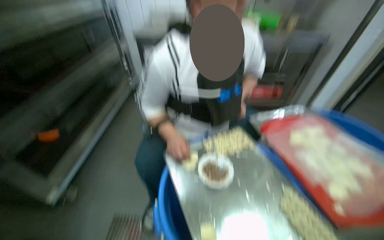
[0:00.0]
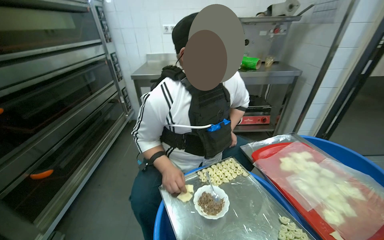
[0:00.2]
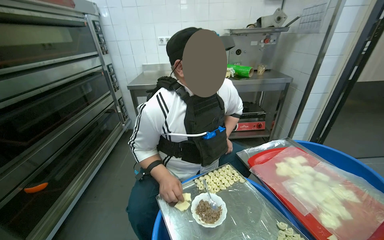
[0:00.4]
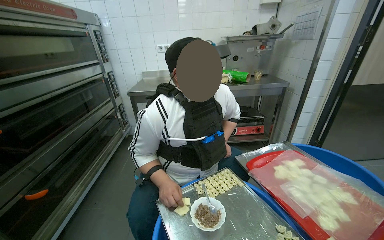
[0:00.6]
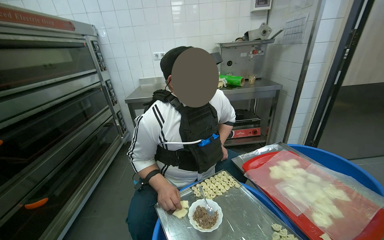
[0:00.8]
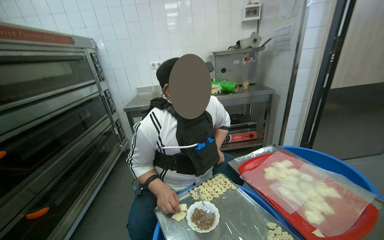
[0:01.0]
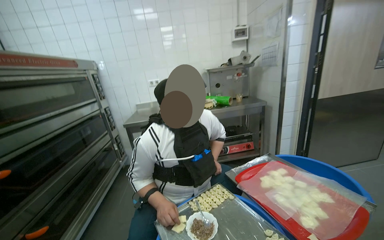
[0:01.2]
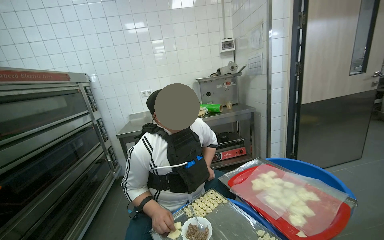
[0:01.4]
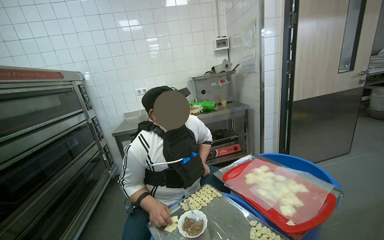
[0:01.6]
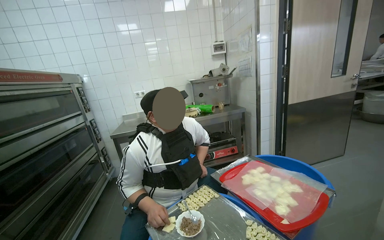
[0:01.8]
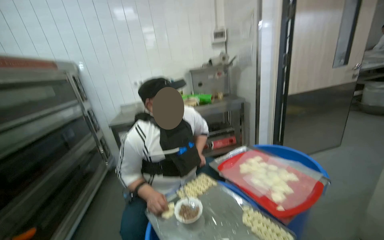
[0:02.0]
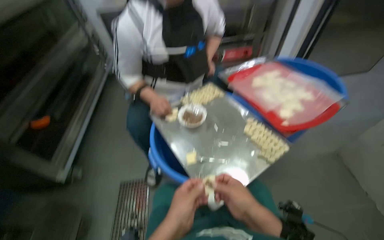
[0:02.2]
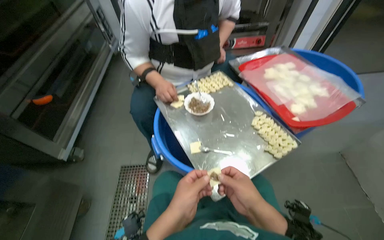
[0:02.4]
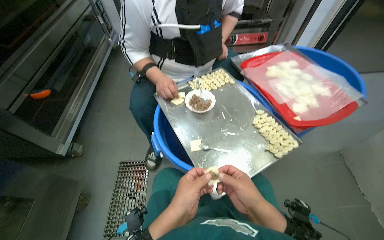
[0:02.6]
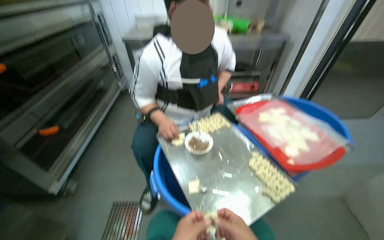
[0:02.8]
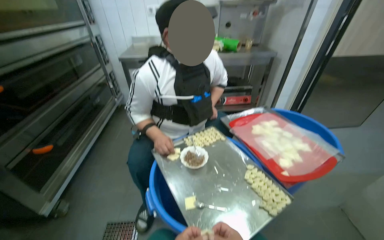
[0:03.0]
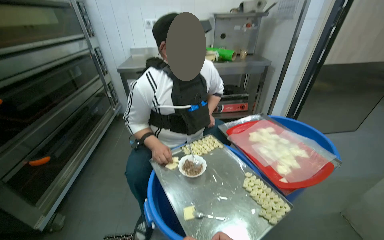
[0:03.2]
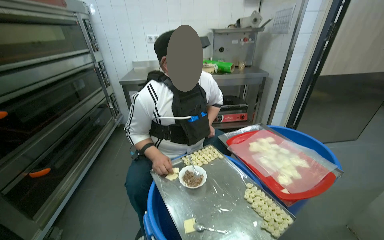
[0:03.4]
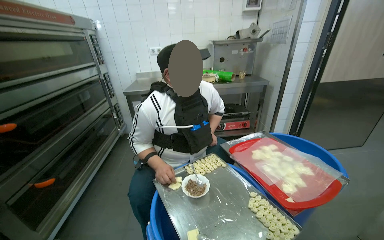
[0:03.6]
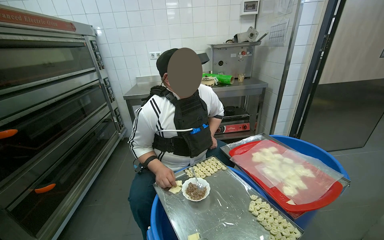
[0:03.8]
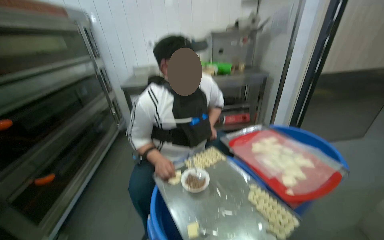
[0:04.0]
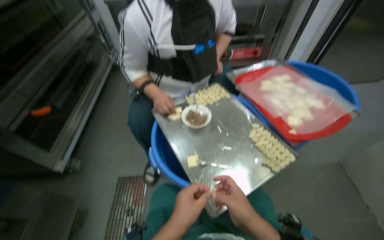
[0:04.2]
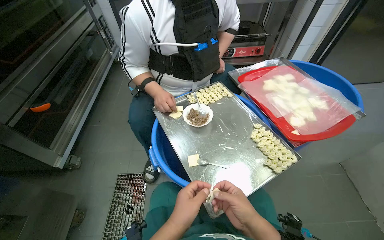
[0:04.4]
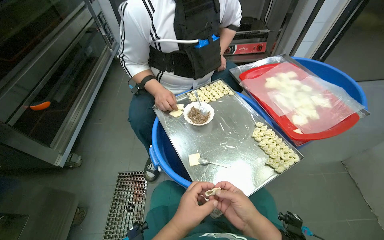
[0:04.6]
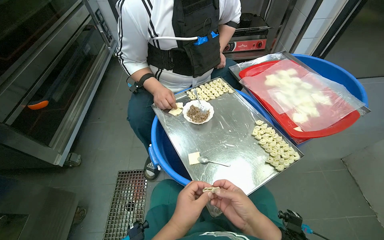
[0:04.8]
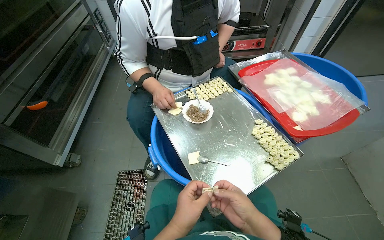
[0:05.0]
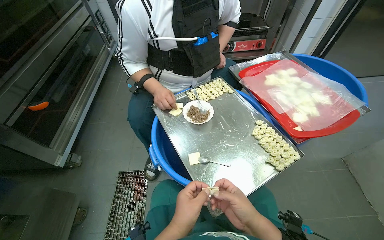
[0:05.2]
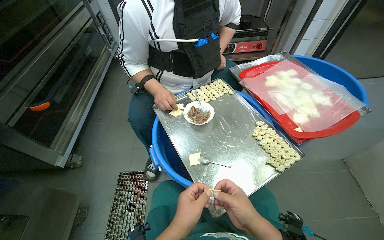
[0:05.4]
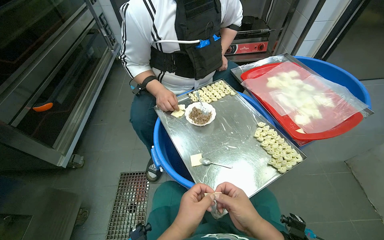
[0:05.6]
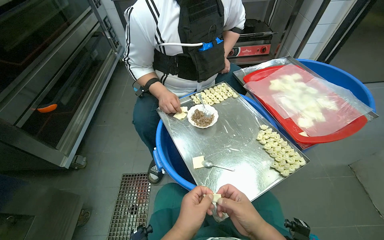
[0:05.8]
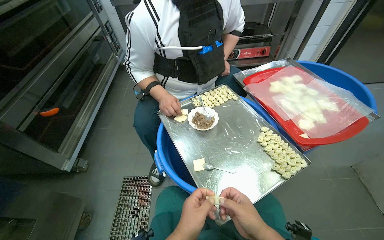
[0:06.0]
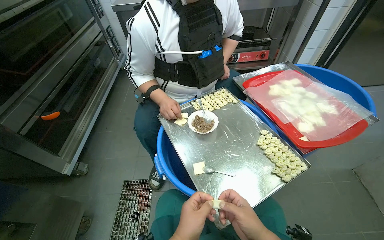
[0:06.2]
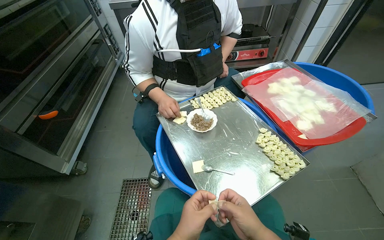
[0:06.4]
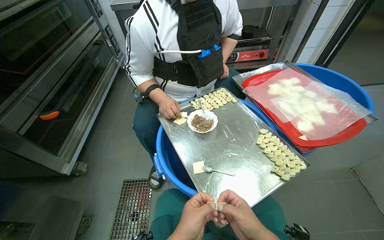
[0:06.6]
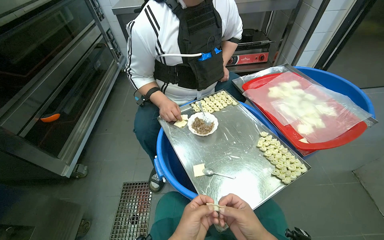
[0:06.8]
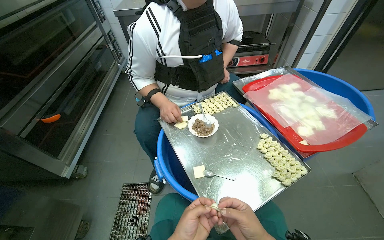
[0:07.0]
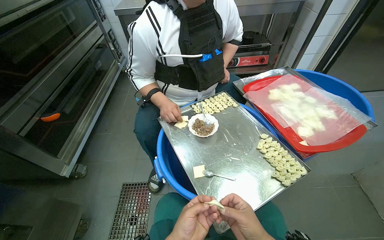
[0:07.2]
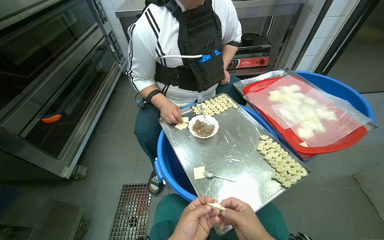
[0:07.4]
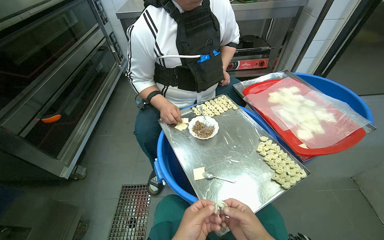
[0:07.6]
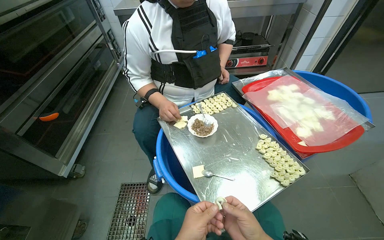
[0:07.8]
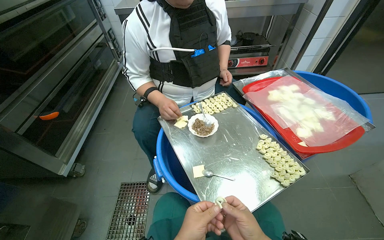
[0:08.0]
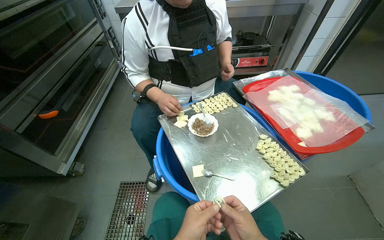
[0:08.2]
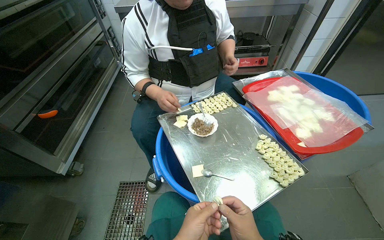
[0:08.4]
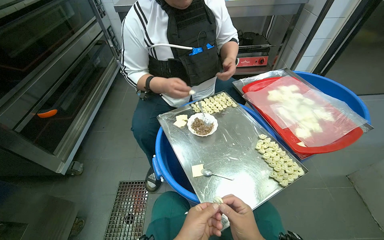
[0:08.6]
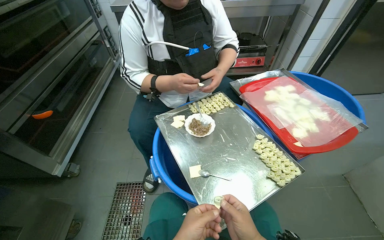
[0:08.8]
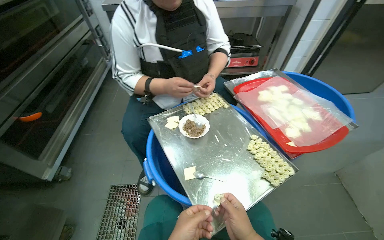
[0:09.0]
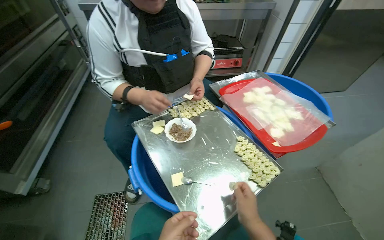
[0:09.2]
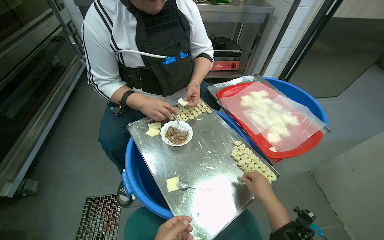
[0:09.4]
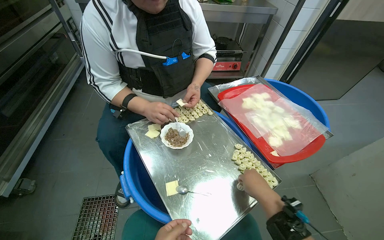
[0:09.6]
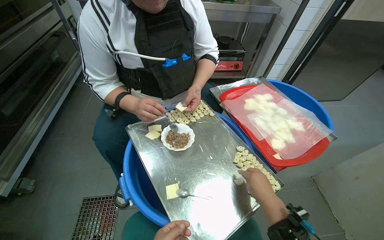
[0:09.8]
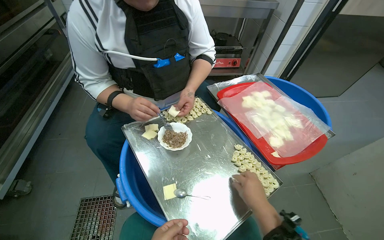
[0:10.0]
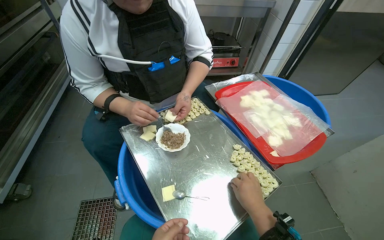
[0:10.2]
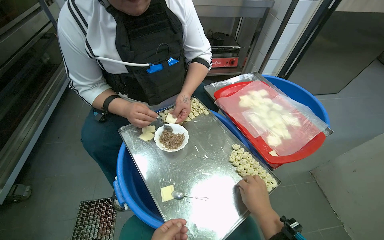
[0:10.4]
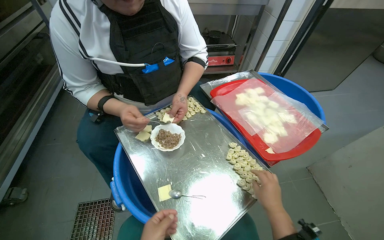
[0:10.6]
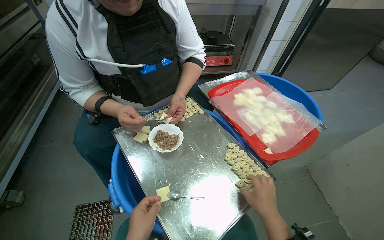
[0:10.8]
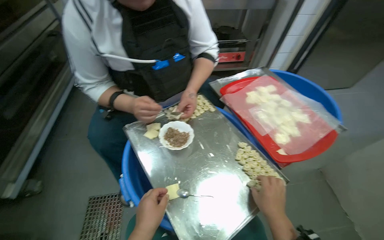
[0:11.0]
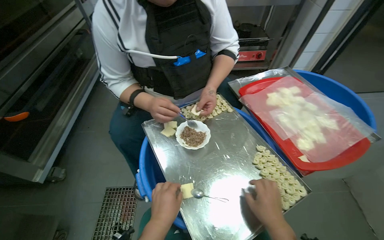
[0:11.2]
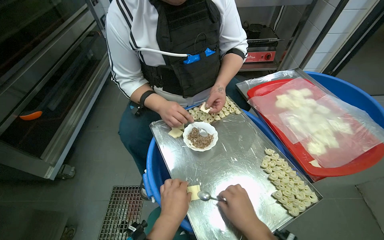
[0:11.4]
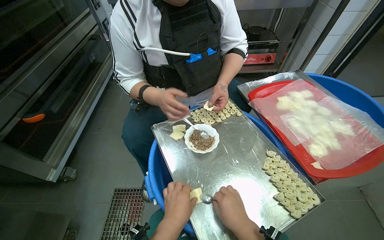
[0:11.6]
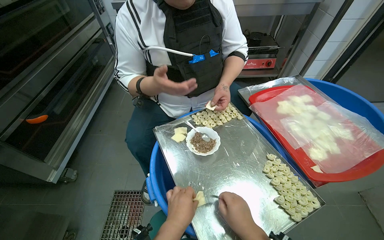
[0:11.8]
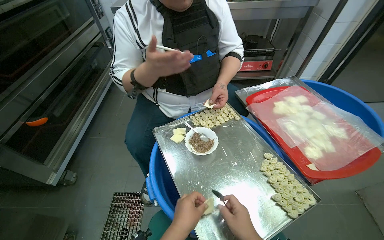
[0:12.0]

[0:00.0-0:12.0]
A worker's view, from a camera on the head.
Job: preparing food.
The whole recording: Making dumplings. The worker continues making dumplings by filling dough with ingredients and shaping them.
0:00.0 to 0:01.6: The wearer looks approximately 30 degrees further upward.
0:01.6 to 0:03.0: The wearer looks approximately 15 degrees further upward.
0:03.0 to 0:04.4: The view tips downward by some 15 degrees.

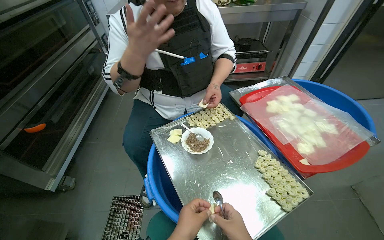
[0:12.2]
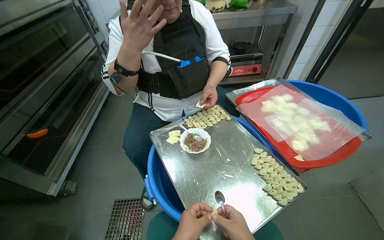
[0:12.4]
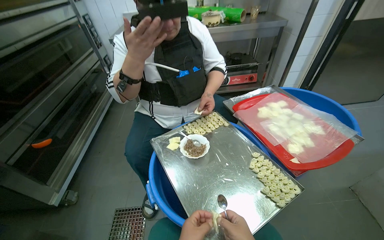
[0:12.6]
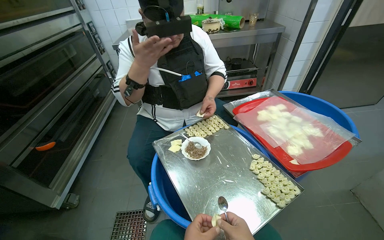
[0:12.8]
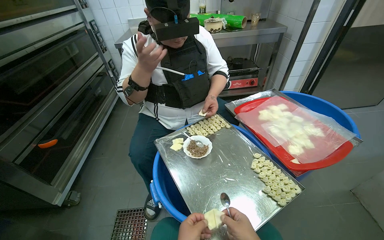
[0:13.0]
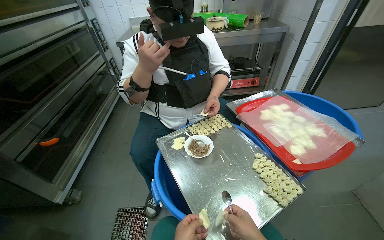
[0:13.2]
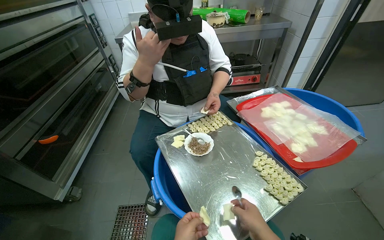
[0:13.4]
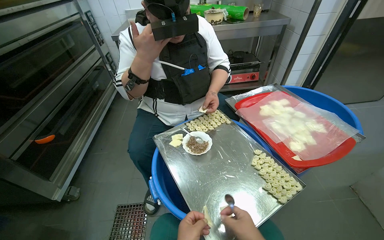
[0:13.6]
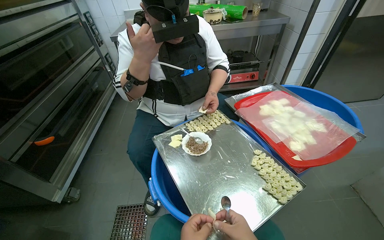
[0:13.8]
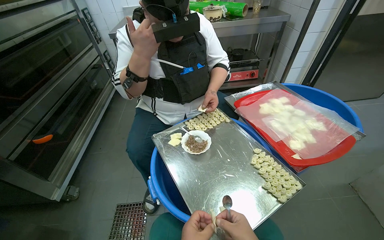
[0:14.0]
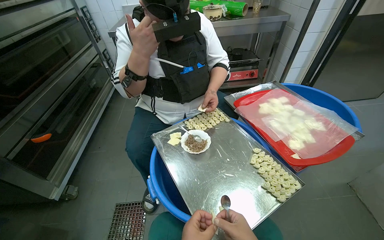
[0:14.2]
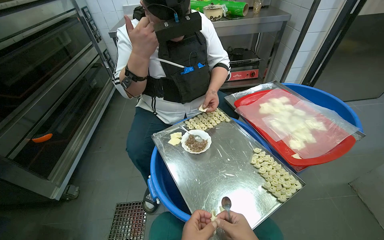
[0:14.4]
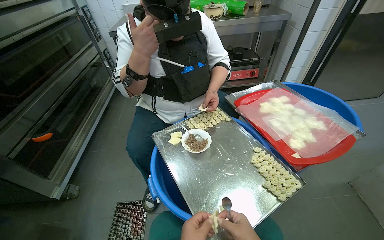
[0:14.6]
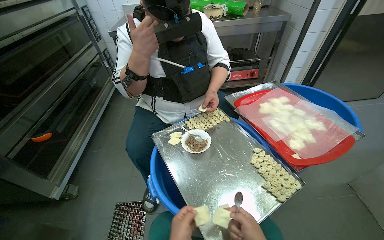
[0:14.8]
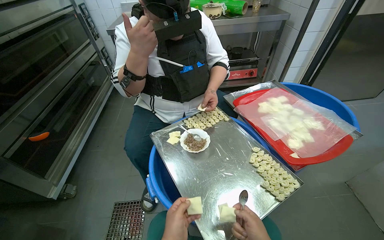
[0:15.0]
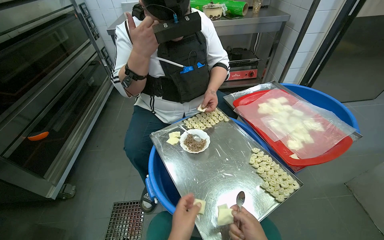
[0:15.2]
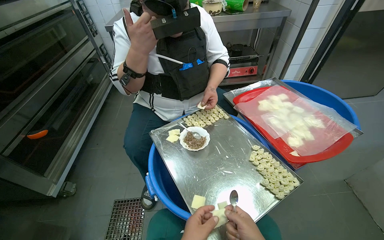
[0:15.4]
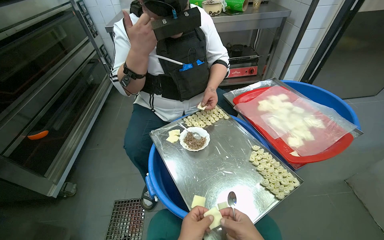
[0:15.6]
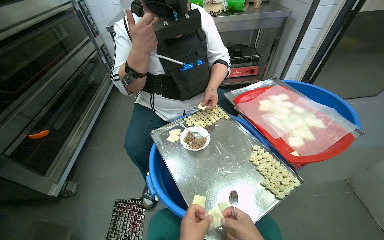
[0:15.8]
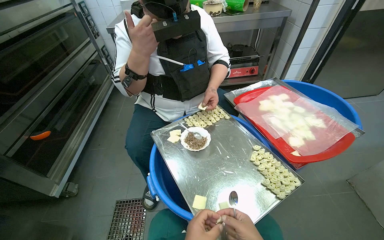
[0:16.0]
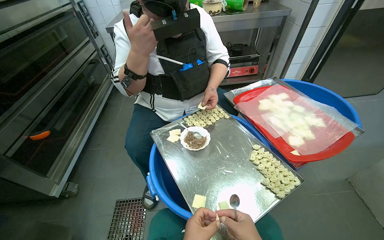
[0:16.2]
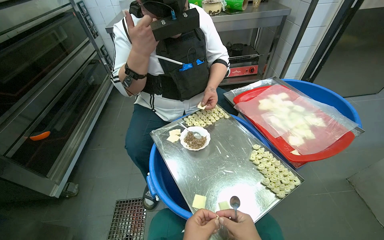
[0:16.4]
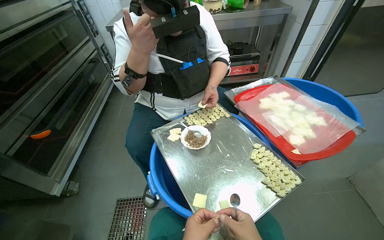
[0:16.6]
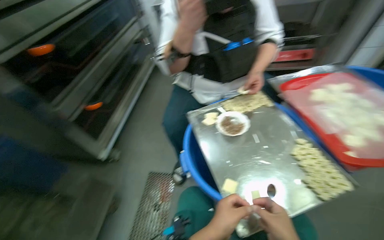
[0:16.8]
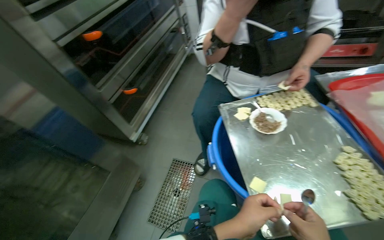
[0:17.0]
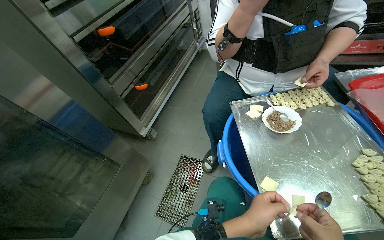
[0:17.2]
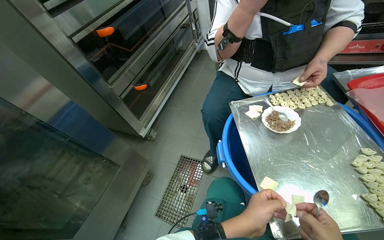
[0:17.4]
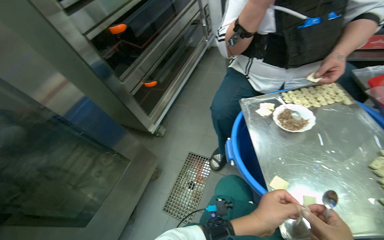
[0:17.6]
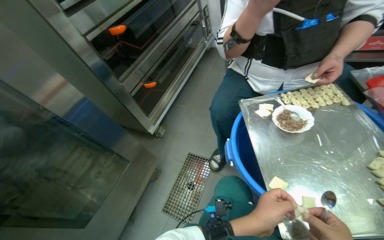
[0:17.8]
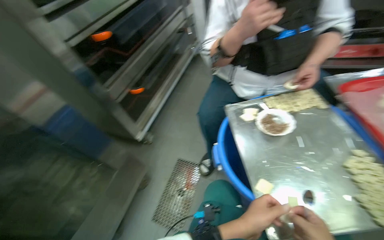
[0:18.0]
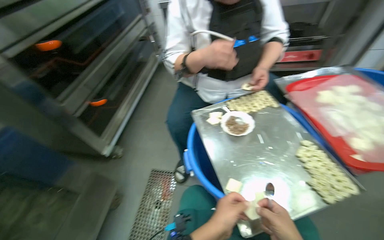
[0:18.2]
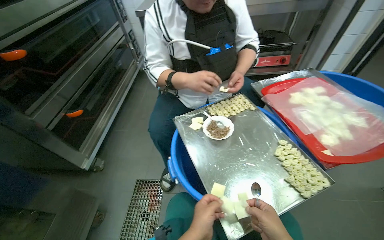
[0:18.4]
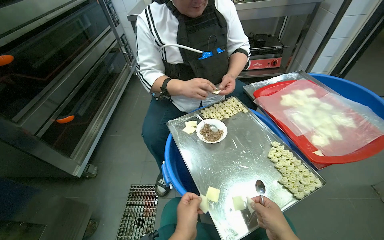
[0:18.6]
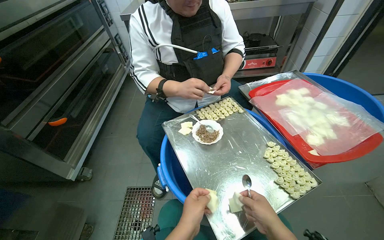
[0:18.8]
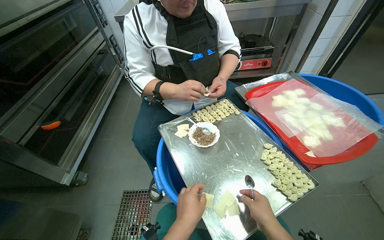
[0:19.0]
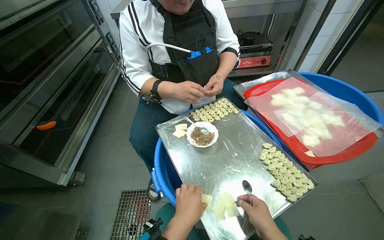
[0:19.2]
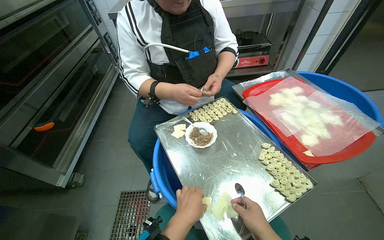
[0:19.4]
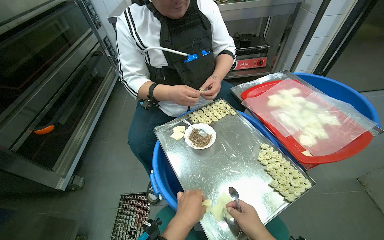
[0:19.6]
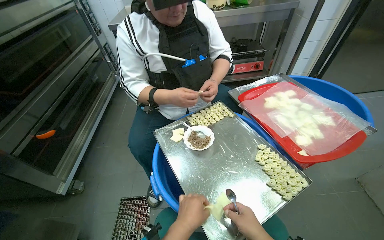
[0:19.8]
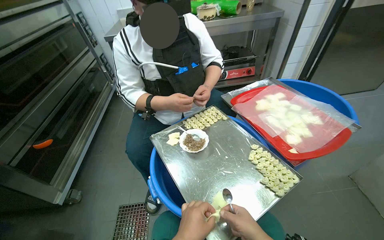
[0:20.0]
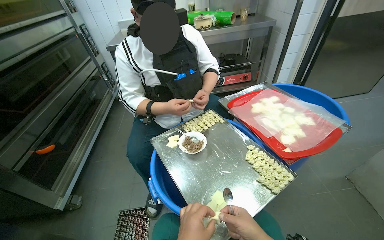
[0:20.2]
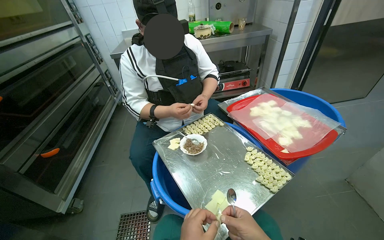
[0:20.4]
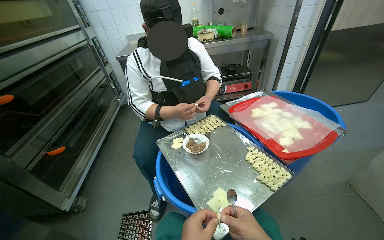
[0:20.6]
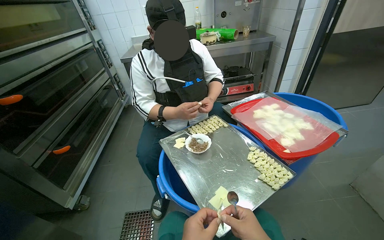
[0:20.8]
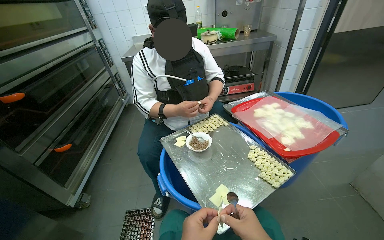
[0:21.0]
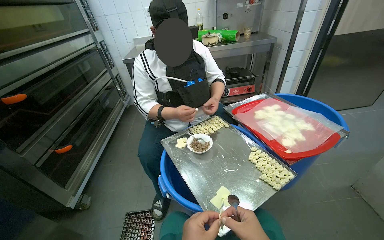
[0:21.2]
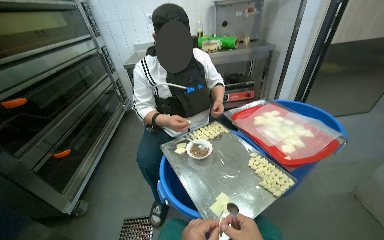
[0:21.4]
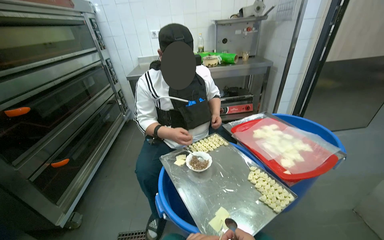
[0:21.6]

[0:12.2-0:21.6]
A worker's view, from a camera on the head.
Job: preparing food.
The whole recording: Making dumplings. The worker continues making dumplings by filling dough with ingredients and shaping them.
0:15.4 to 0:17.0: The head turns to the left by approximately 25 degrees.
0:20.0 to 0:21.6: The view tips upward by some 15 degrees.
